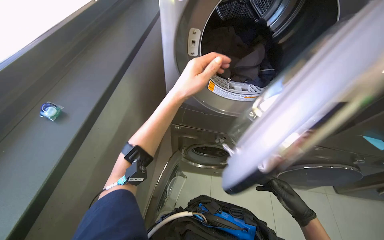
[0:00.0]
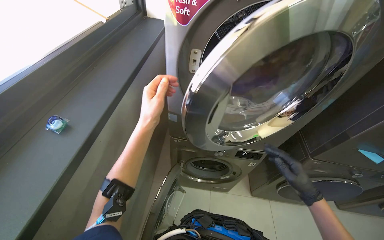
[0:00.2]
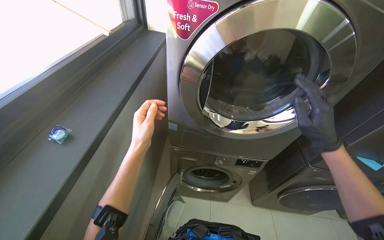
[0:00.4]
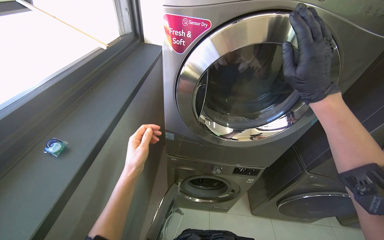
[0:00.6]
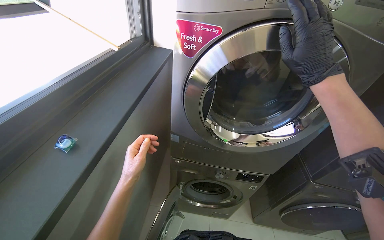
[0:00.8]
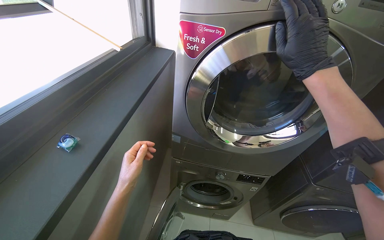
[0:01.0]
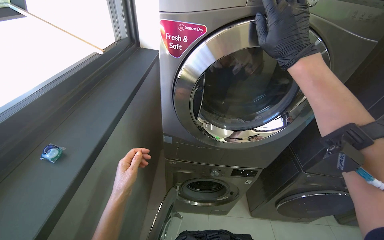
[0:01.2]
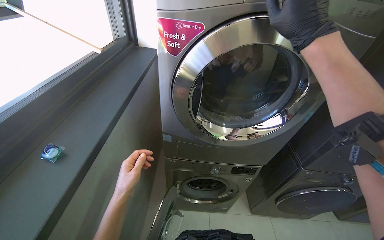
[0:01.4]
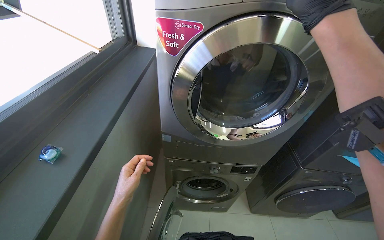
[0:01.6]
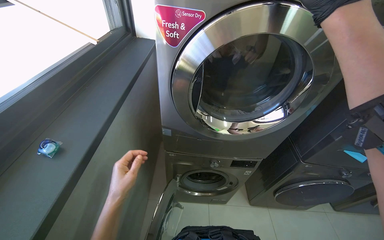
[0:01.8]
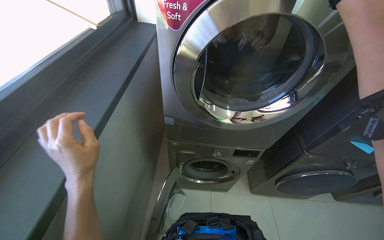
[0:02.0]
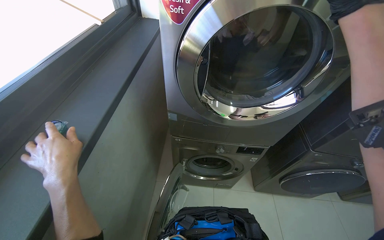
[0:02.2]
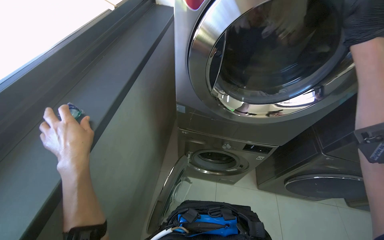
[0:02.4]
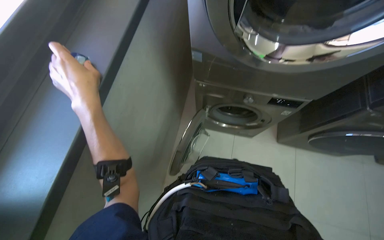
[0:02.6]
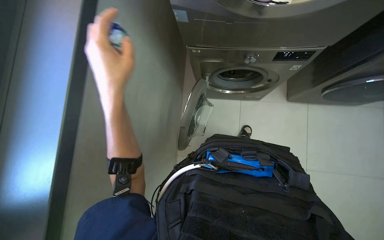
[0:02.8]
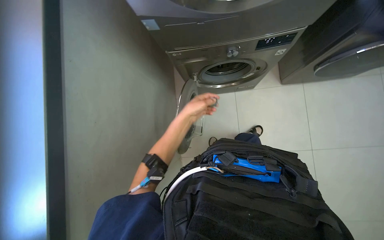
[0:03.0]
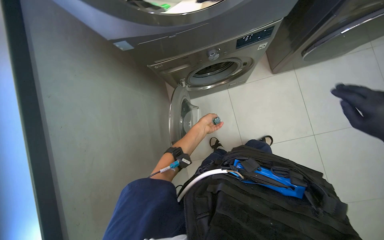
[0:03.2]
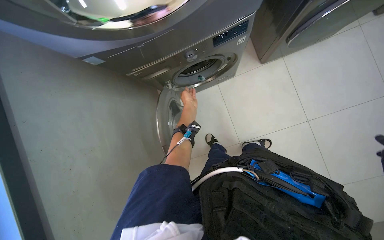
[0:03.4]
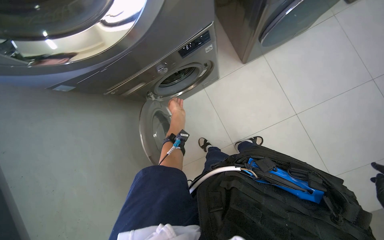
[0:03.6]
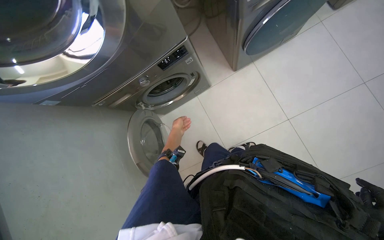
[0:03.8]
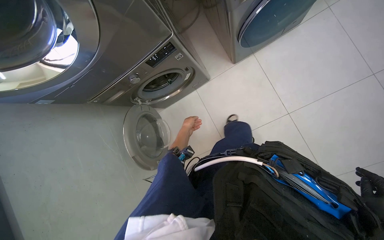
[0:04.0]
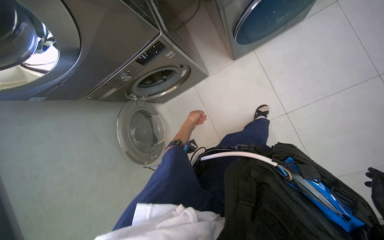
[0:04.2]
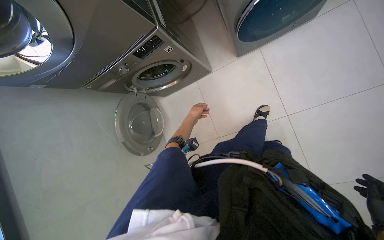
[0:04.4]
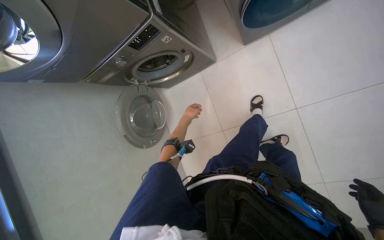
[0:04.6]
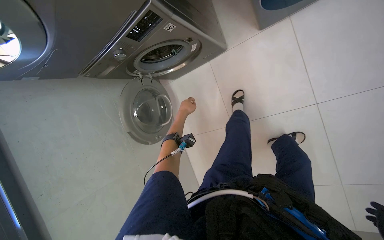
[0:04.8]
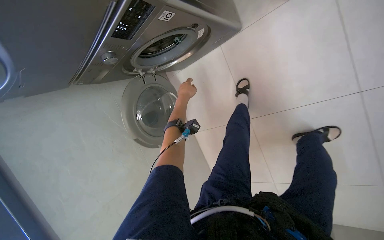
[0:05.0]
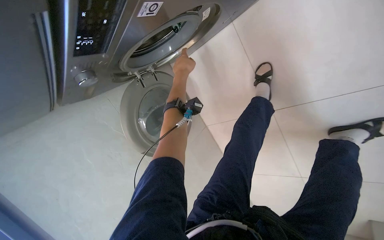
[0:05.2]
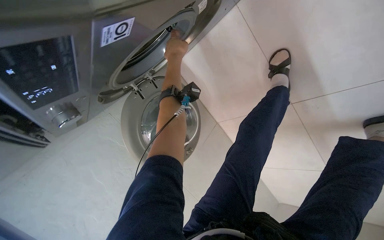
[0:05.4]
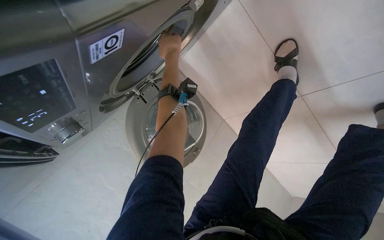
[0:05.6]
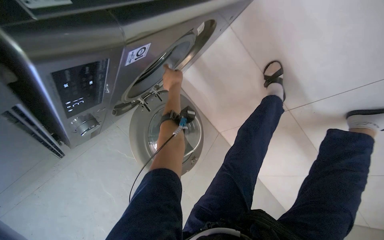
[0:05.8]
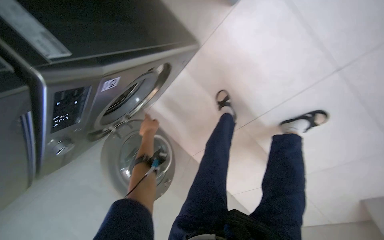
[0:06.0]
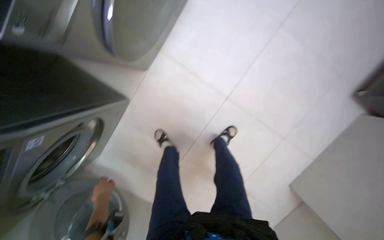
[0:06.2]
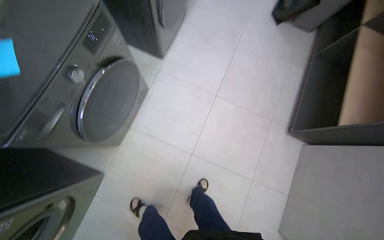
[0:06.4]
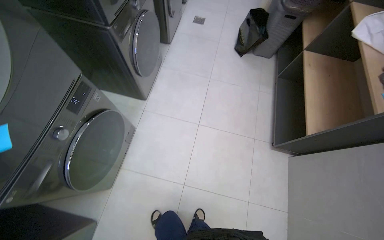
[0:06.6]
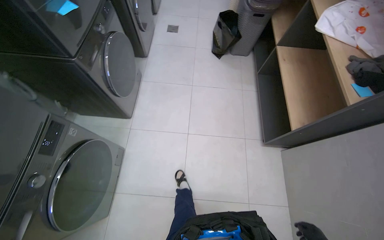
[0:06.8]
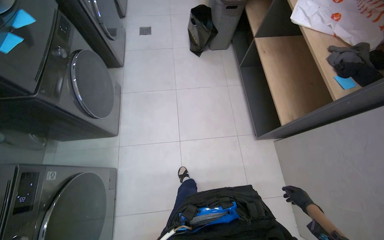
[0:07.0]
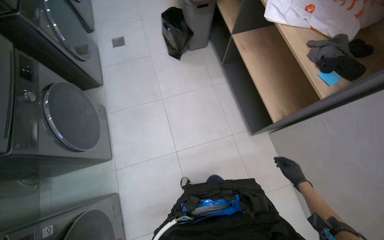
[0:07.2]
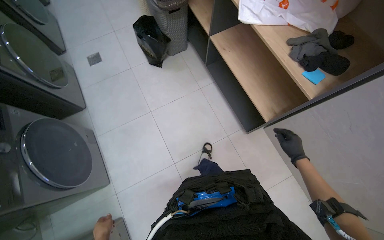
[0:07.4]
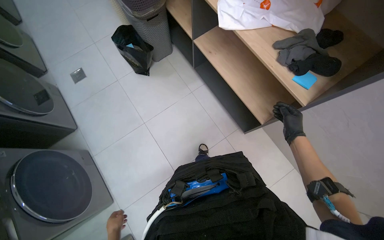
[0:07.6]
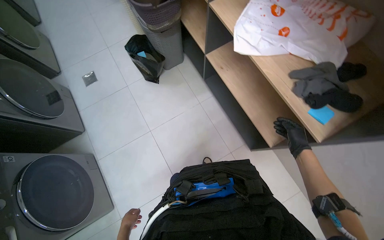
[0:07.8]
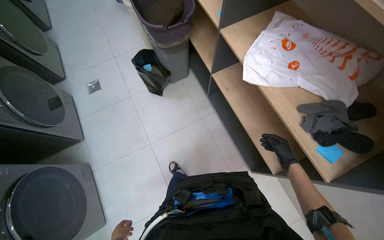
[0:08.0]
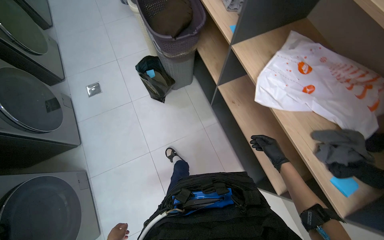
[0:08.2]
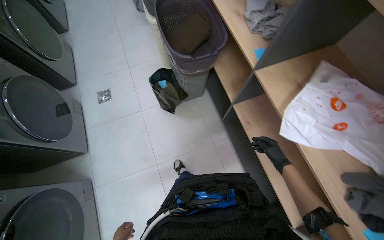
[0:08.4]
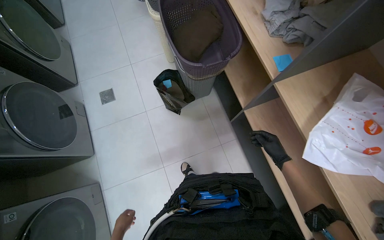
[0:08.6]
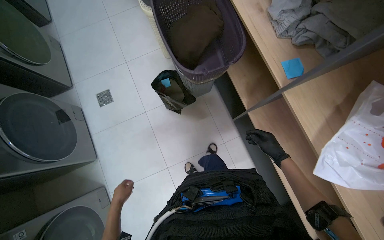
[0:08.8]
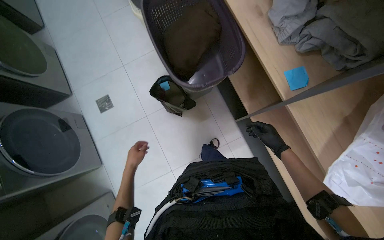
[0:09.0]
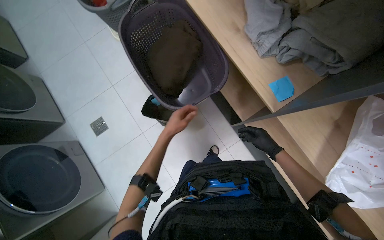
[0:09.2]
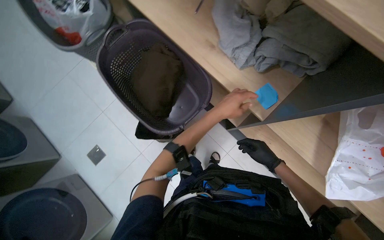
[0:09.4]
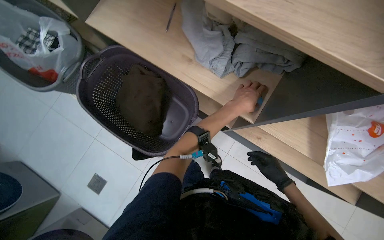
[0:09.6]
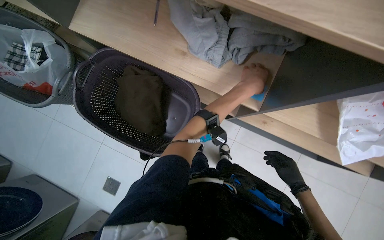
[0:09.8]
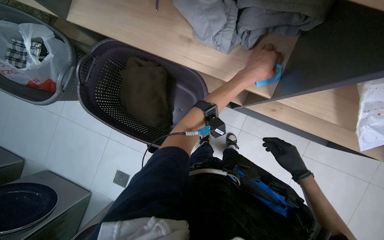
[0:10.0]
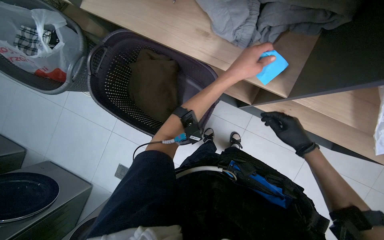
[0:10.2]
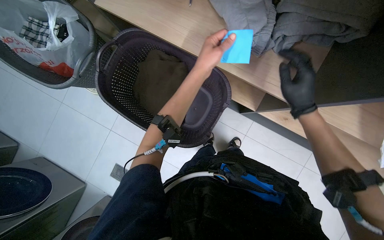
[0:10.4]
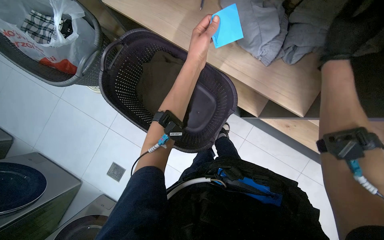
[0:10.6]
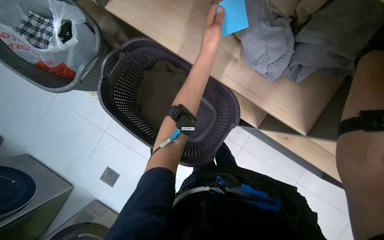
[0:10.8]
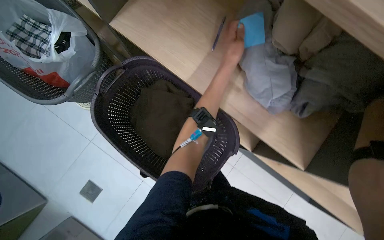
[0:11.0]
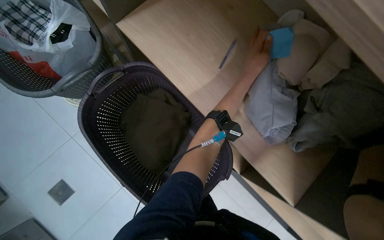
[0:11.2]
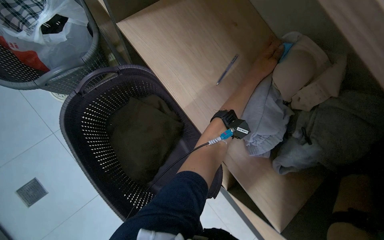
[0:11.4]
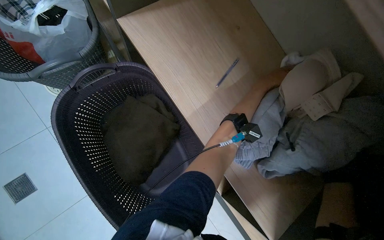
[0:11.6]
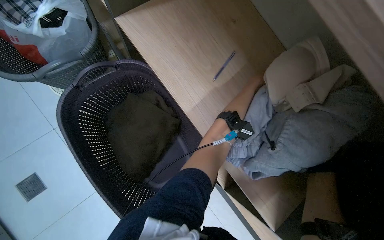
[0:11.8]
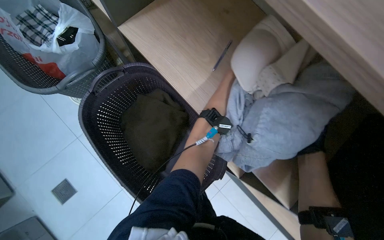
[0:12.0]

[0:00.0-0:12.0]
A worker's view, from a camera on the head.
Job: managing laundry.
The whole recording: Processing laundry. The worker prepares detergent, sorts clothes, loads them into washing machines, and operates the controls.
0:00.0 to 0:01.6: The camera pitches upward, by about 10 degrees. The left hand is displaced down the picture and to the left by about 25 cm, while the right hand goes some 50 cm up the picture.
0:01.6 to 0:03.0: The view swings about 15 degrees to the left. The wearer looks roughly 40 degrees further downward.
0:03.0 to 0:04.4: The camera travels about 60 cm.
0:04.4 to 0:06.0: The head travels approximately 40 cm.
0:06.0 to 0:07.6: The head travels roughly 1 m. The head turns to the right by about 90 degrees. The view tilts approximately 40 degrees upward.
0:07.6 to 0:09.0: The camera is carried roughly 80 cm.
0:09.0 to 0:10.4: Everything in view rotates some 35 degrees counterclockwise.

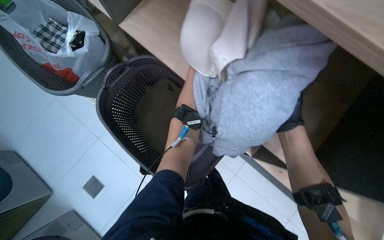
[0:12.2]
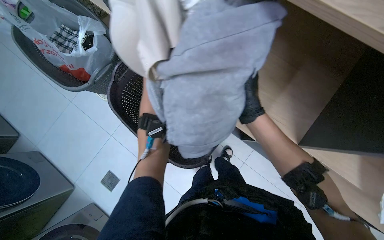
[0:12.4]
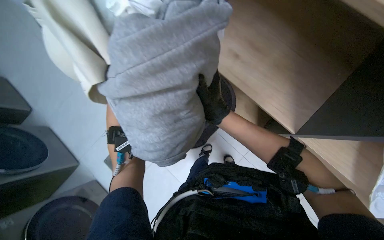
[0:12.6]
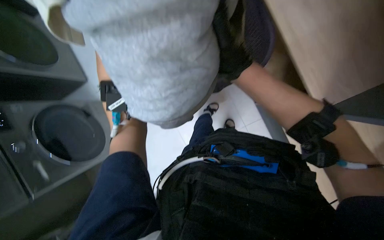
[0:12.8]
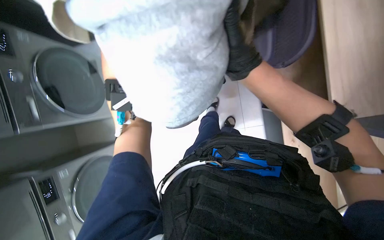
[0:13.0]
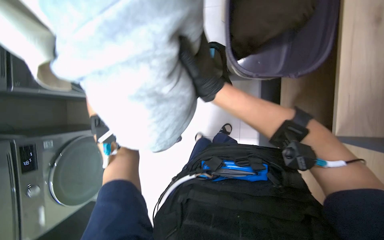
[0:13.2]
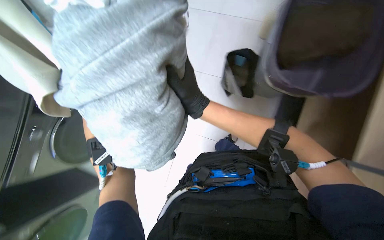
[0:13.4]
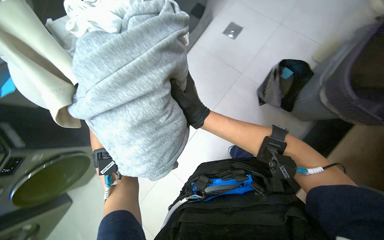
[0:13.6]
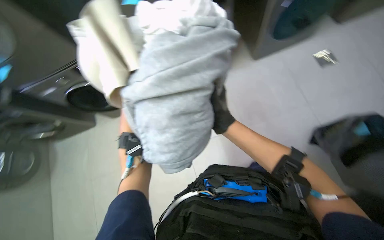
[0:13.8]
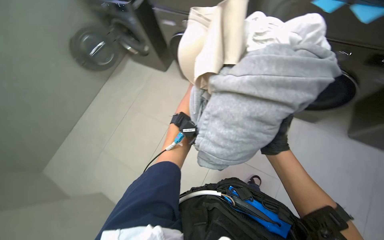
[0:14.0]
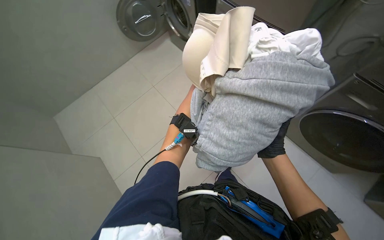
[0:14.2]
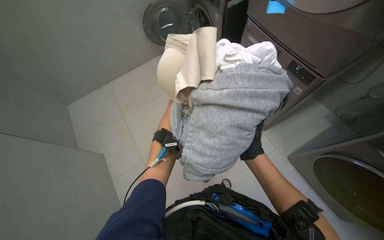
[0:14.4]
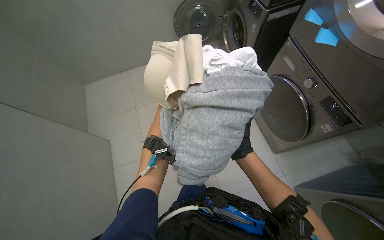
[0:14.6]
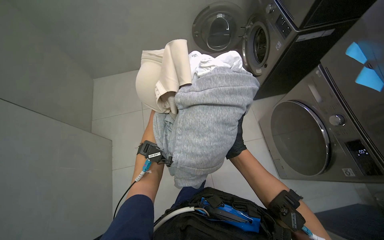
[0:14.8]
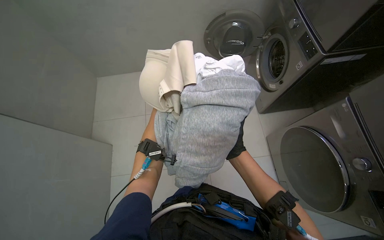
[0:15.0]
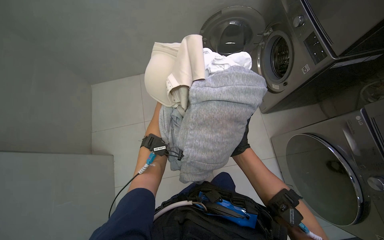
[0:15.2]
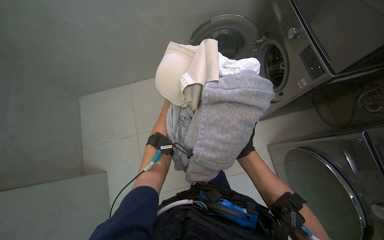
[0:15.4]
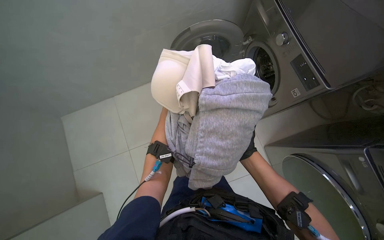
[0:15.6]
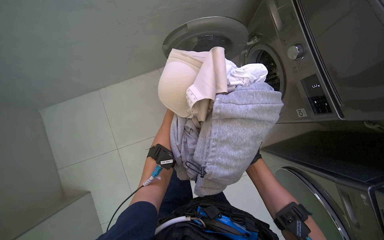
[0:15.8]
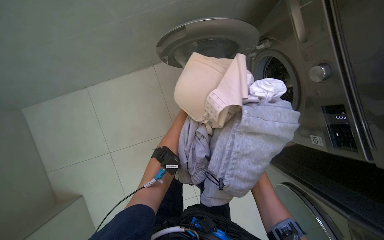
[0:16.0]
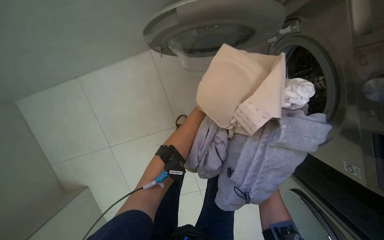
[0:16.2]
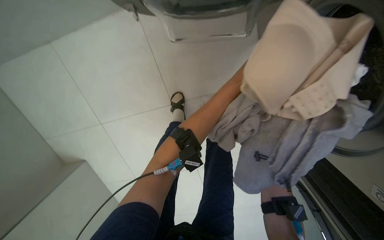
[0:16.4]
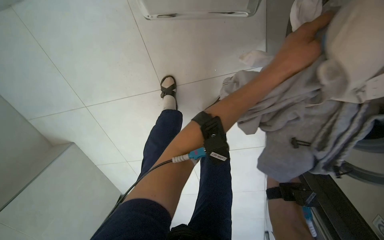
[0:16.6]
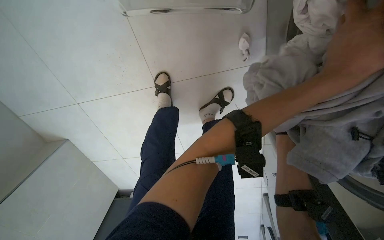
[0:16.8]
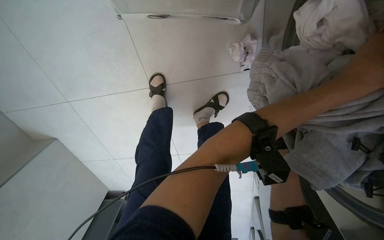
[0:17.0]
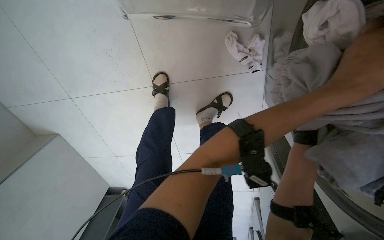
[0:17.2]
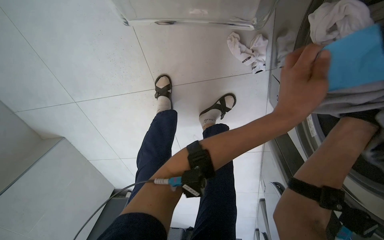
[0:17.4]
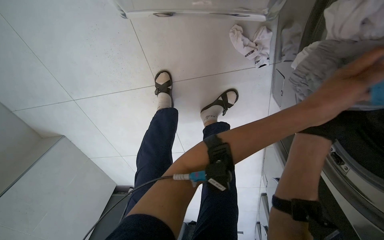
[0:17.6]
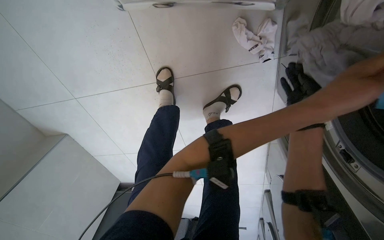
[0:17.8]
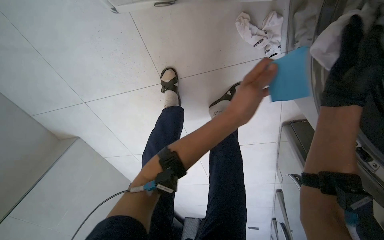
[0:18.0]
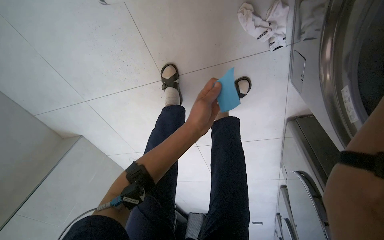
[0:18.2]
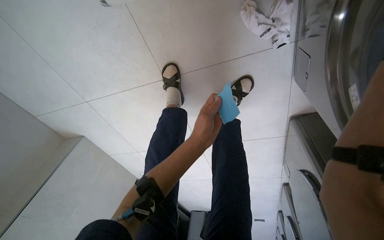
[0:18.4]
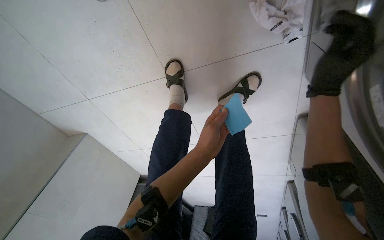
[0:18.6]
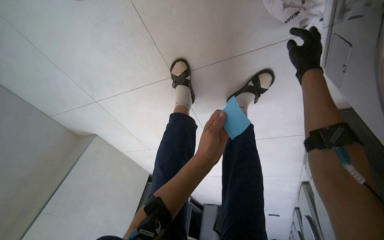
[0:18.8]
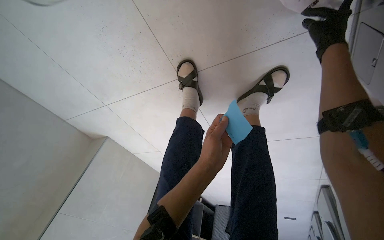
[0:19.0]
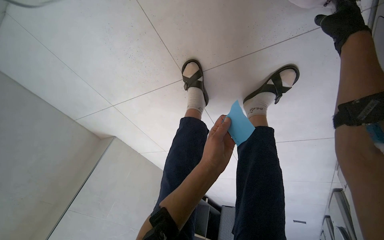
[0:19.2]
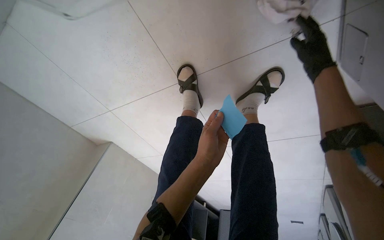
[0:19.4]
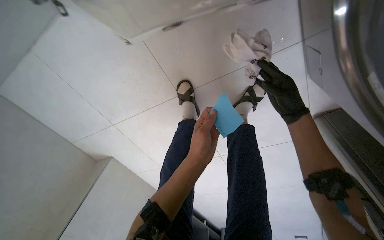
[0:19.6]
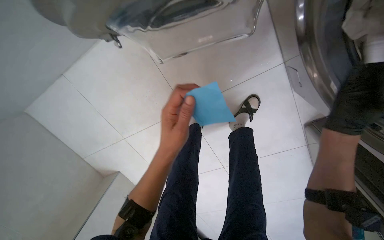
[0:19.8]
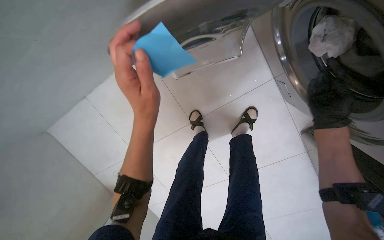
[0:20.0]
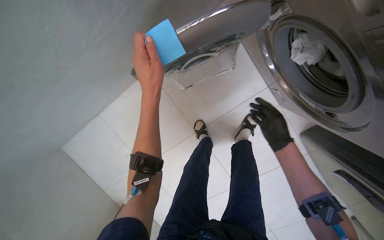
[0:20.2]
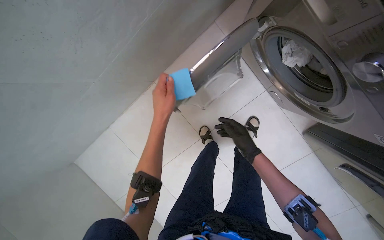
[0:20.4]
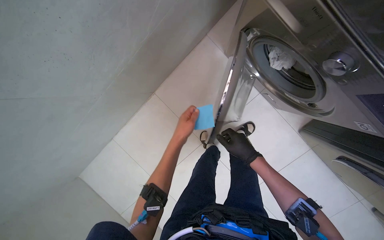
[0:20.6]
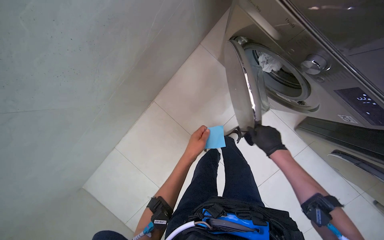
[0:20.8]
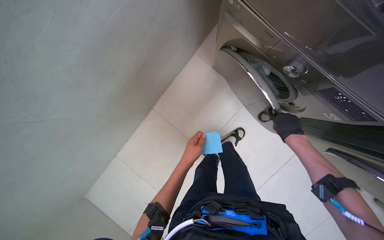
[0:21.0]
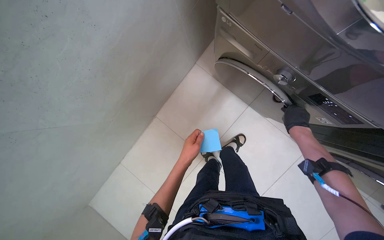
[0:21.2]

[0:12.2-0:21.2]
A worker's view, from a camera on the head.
Job: managing laundry.
The whole recording: Processing laundry. The worker prepares detergent, sorts clothes, loads them into washing machines, and operates the controls.
0:12.2 to 0:13.8: The right hand travels to the left by roughly 25 cm.
0:13.8 to 0:15.2: The wearer looks about 15 degrees further upward.
0:16.6 to 0:18.2: The left hand shifts approximately 30 cm to the left, farther from the camera and down the picture.
0:18.2 to 0:19.8: The camera pitches upward, by roughly 15 degrees. The left hand shifts some 15 cm to the left.
0:19.8 to 0:21.2: The camera is carried approximately 50 cm. The camera pitches upward, by some 30 degrees.
